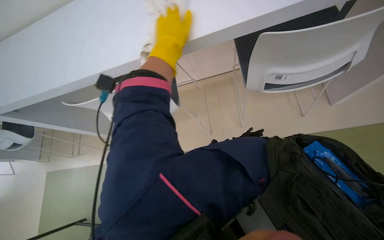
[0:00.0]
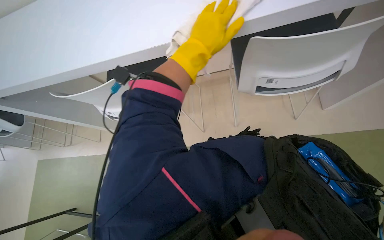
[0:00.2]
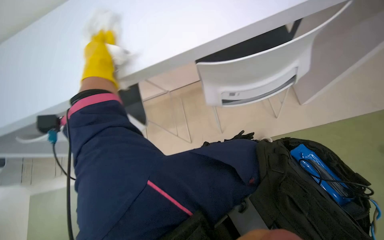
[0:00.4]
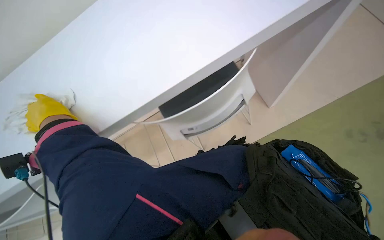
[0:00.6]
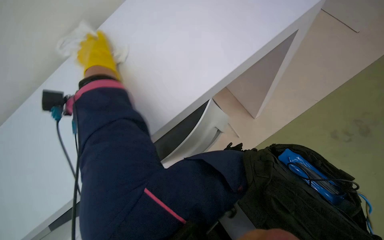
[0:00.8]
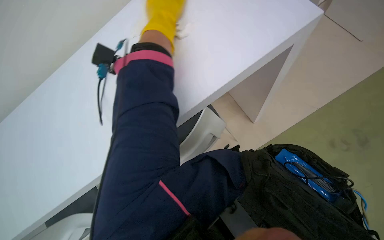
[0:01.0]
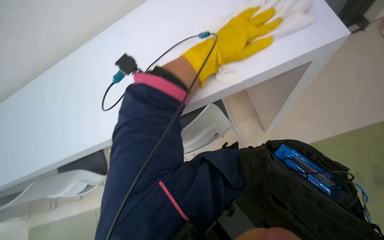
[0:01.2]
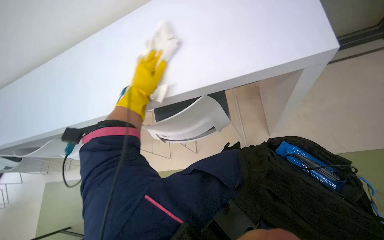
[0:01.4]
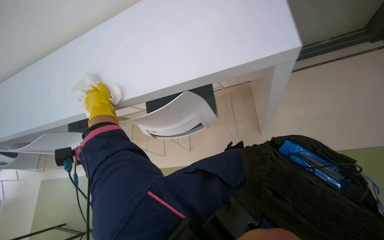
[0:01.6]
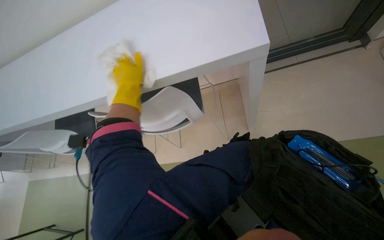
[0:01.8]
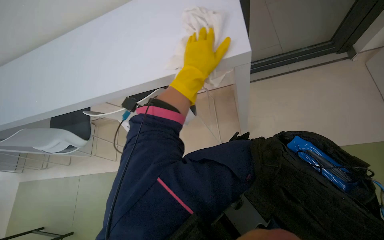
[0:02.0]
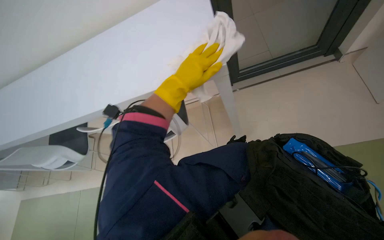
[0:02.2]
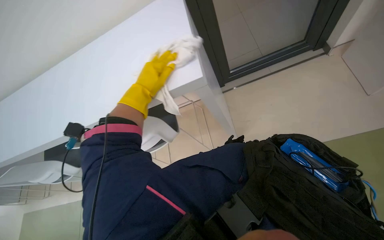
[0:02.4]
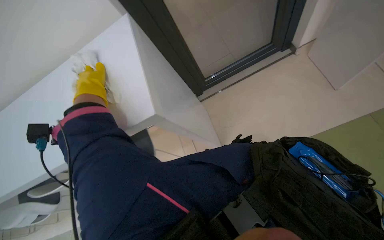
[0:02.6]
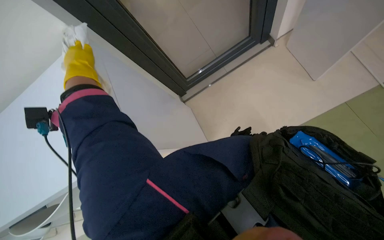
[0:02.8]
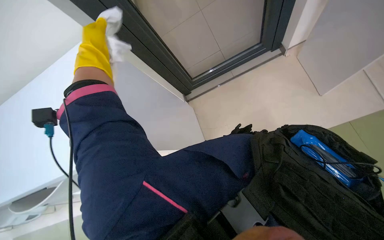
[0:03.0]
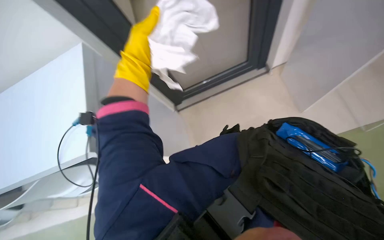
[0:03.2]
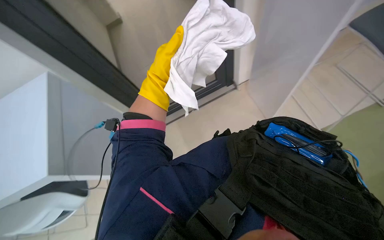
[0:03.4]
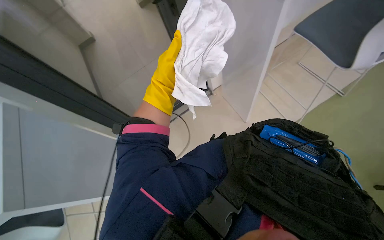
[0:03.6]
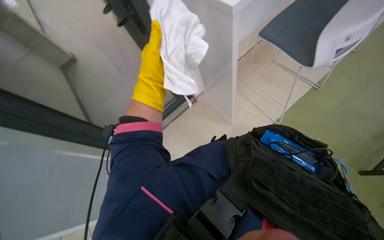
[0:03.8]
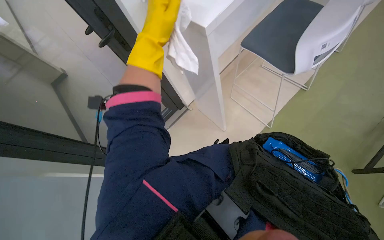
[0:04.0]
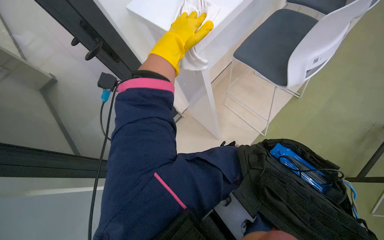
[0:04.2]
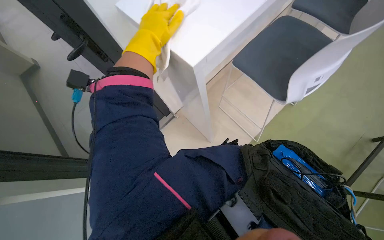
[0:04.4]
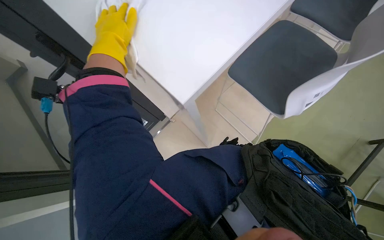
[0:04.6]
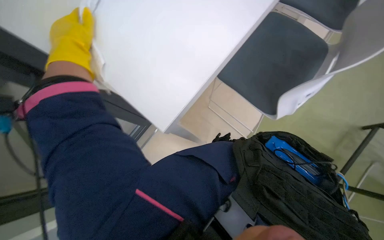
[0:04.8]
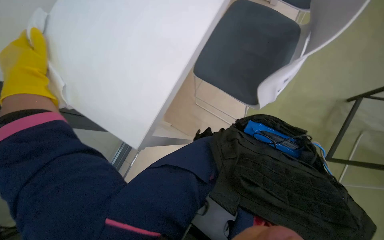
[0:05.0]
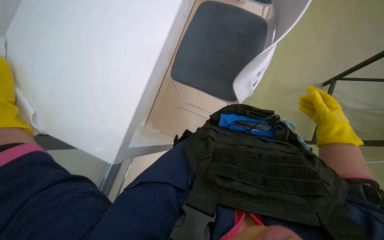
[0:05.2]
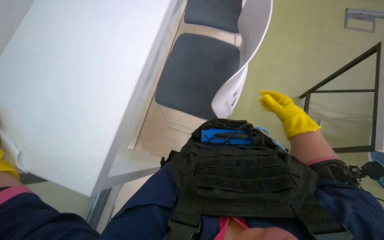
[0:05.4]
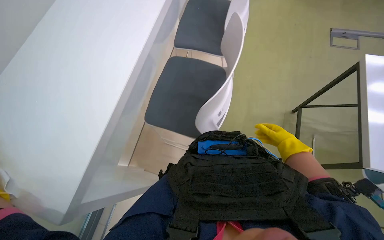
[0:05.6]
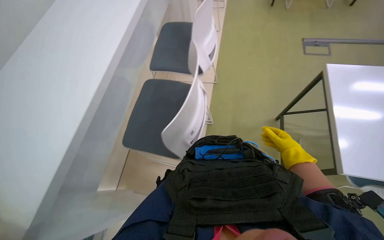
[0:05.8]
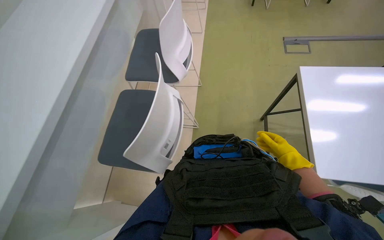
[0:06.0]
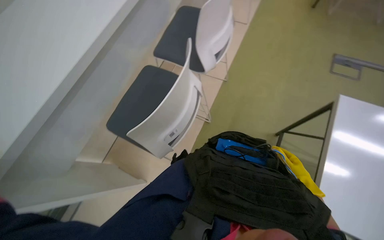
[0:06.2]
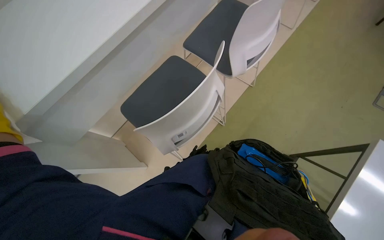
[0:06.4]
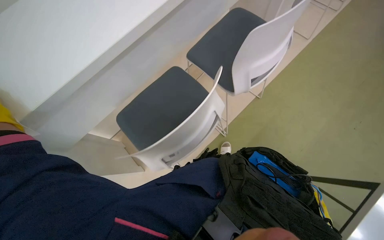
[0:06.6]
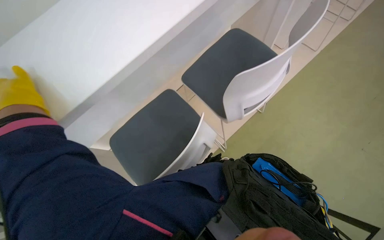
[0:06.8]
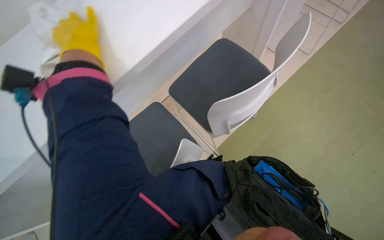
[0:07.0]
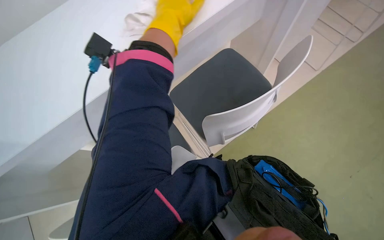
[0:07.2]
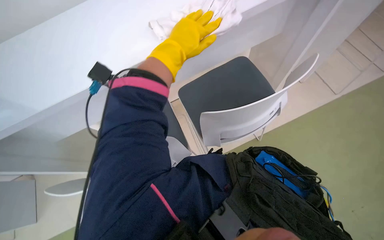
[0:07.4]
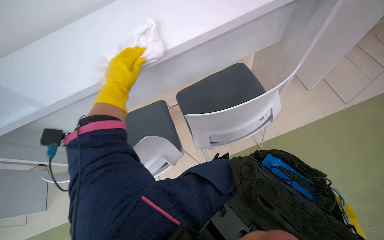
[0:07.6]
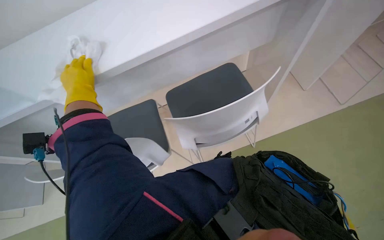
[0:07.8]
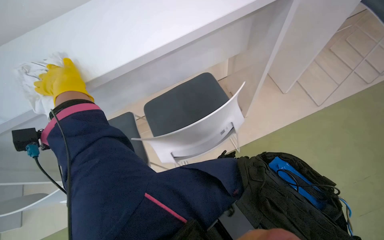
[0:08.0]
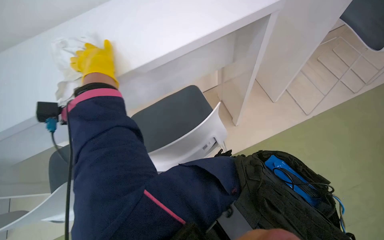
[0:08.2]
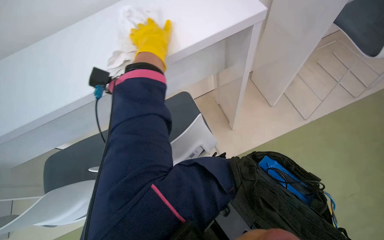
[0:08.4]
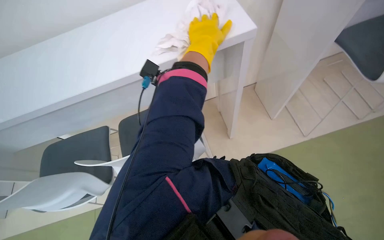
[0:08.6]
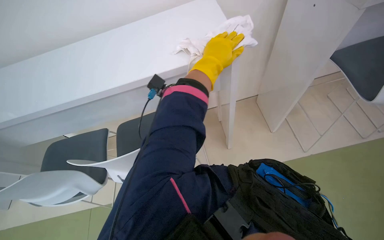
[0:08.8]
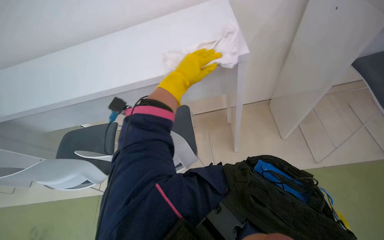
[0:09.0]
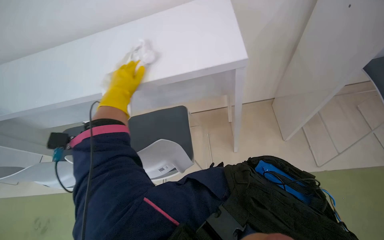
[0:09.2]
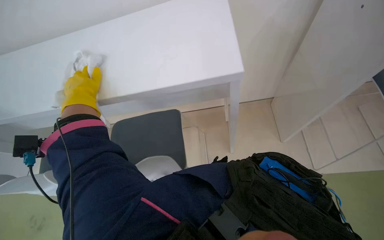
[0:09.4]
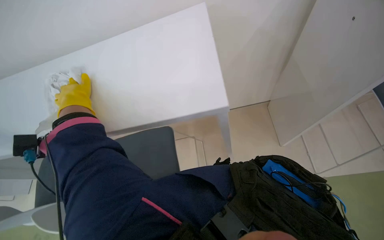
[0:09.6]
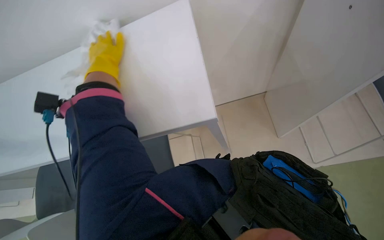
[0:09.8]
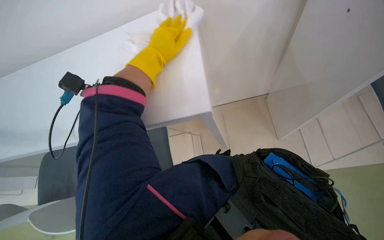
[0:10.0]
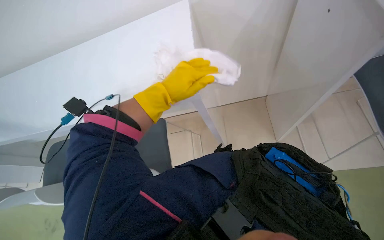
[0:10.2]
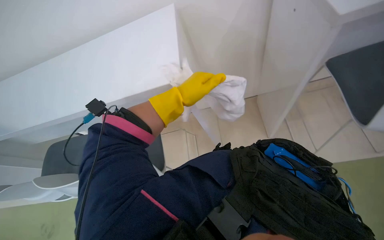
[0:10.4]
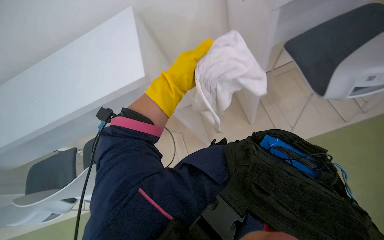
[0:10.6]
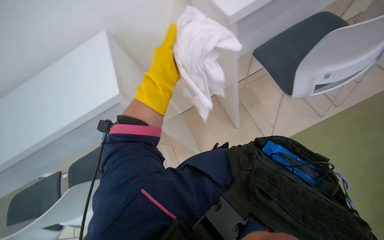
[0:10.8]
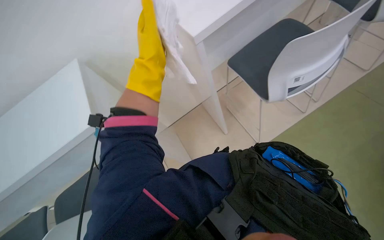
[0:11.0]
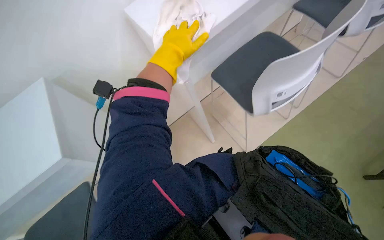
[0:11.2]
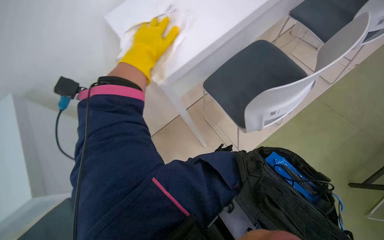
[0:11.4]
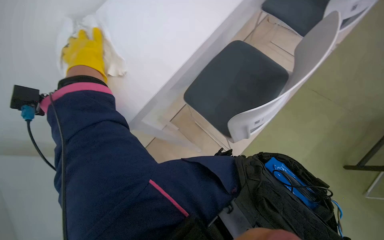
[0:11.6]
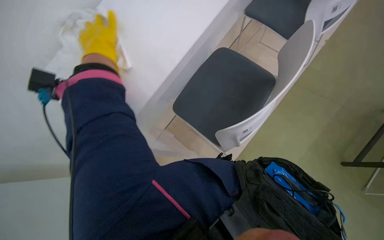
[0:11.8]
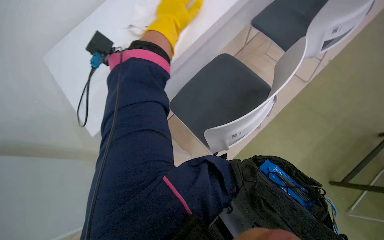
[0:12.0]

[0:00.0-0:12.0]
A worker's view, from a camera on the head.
Job: wiping surfaces.
The whole recording: Wiping office desks. The worker wipes down multiple office desks with a cloth.
0:03.0 to 0:04.4: The left hand shifts approximately 10 cm to the right.
0:04.4 to 0:06.0: The head turns to the right by about 50 degrees. The view tips upward by about 20 degrees.
0:06.0 to 0:07.6: The wearer looks roughly 30 degrees further to the left.
0:07.6 to 0:09.0: The left hand goes approximately 20 cm to the right.
0:09.0 to 0:10.4: The left hand heads down the picture, covering about 10 cm, and moves some 35 cm to the left and comes back.
0:10.4 to 0:12.0: The left hand is displaced up the picture and nearer to the camera by approximately 20 cm, and reaches about 30 cm to the left, then returns.

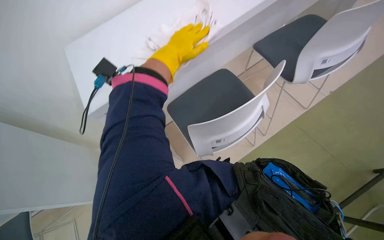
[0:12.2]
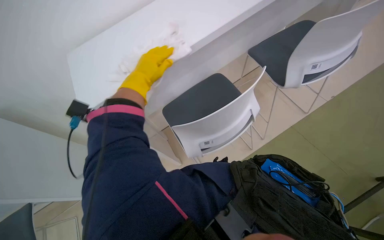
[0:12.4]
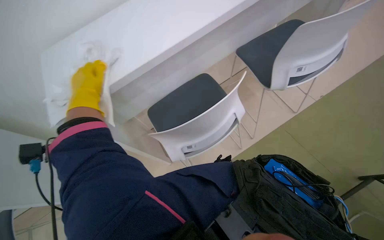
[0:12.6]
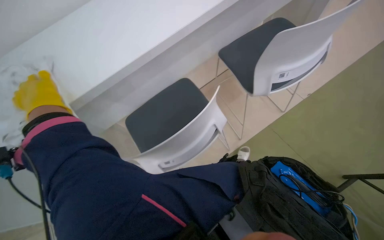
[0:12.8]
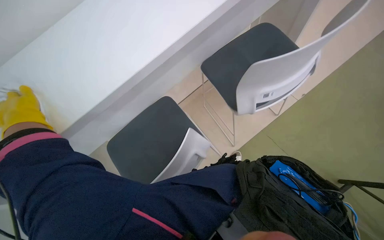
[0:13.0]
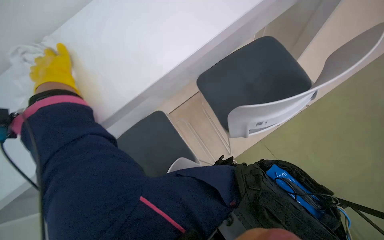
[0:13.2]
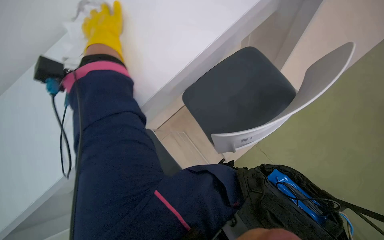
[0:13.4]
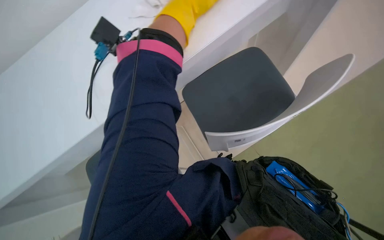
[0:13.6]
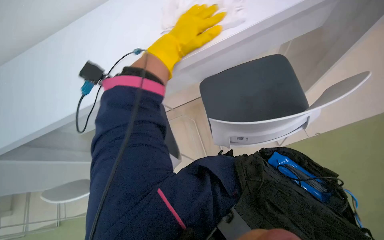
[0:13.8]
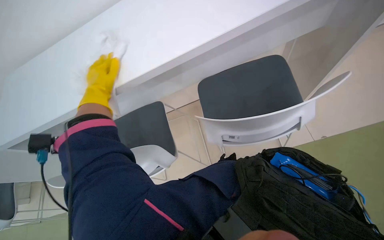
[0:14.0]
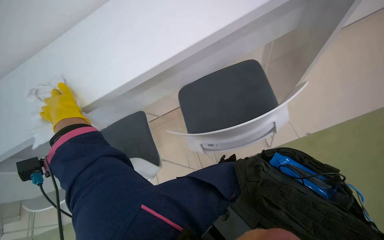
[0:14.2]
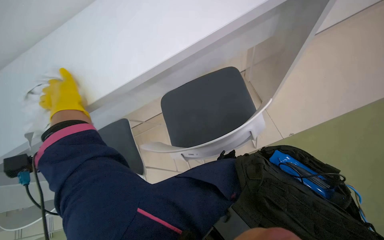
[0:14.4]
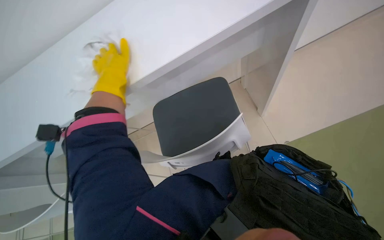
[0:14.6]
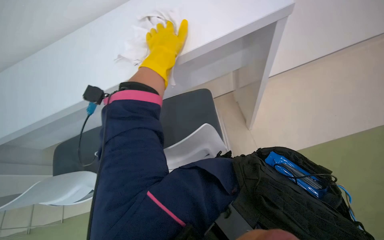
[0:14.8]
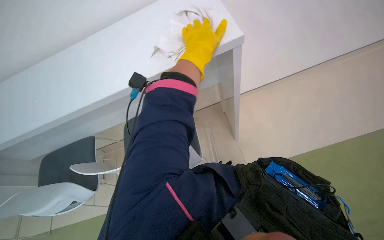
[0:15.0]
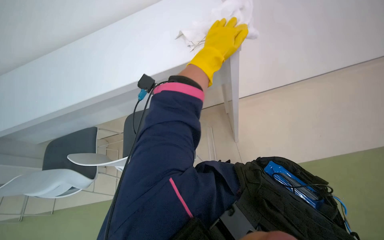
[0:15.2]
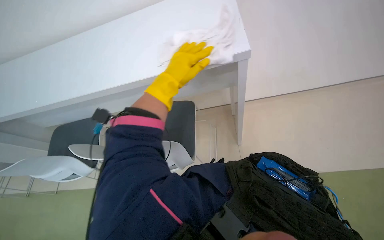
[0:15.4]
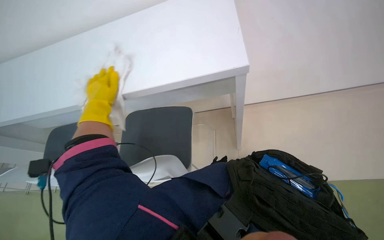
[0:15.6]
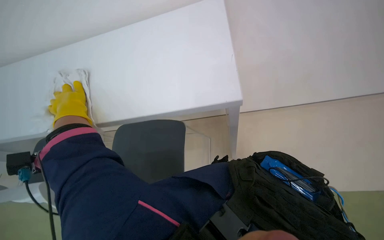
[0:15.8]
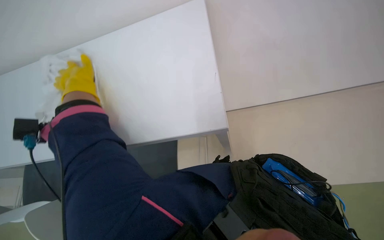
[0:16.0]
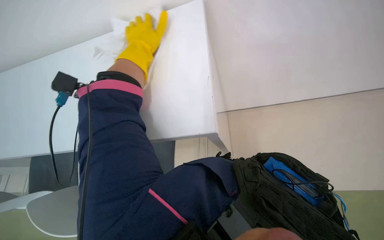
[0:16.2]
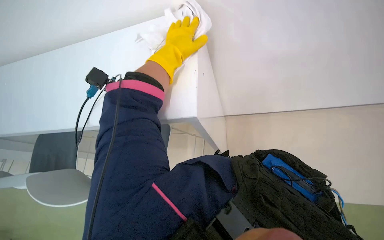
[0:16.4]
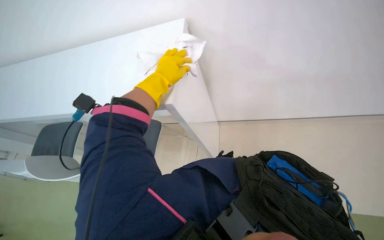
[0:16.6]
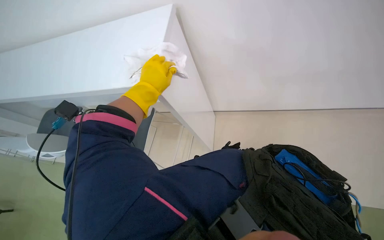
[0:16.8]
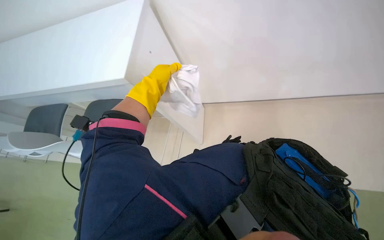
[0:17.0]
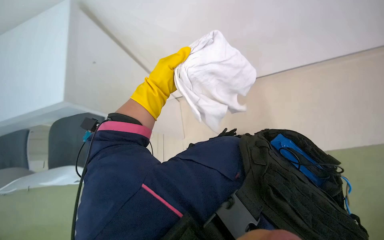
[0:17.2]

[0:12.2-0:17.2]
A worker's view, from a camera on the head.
Job: wiping surfaces.
The whole recording: Wiping office desks. The worker wipes down multiple office desks with a cloth.
0:12.2 to 0:13.8: The left hand moves roughly 30 cm to the left and comes back.
0:13.8 to 0:15.6: The left hand moves left and right over some 40 cm, changing direction 2 times.
0:15.6 to 0:17.2: The wearer looks about 15 degrees further downward. The left hand moves left and right over roughly 35 cm, changing direction 2 times.

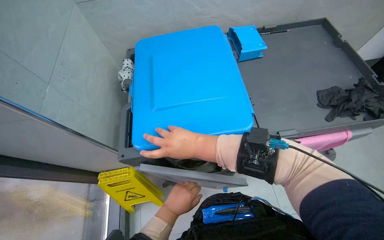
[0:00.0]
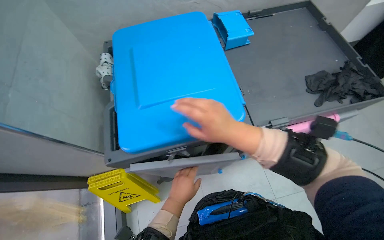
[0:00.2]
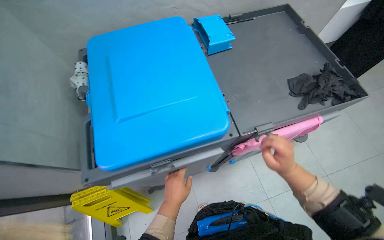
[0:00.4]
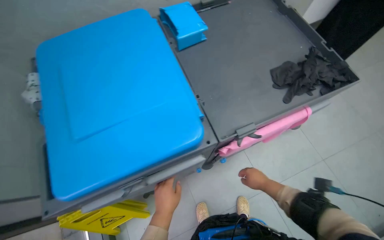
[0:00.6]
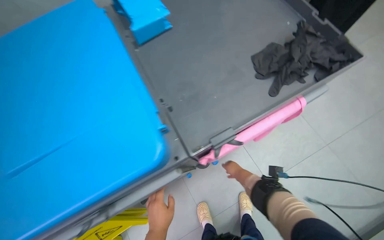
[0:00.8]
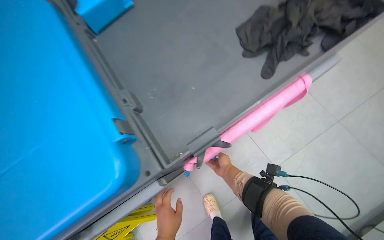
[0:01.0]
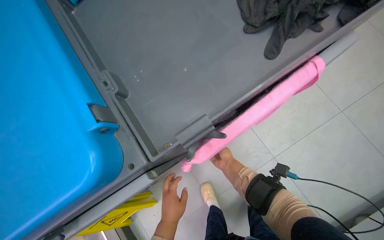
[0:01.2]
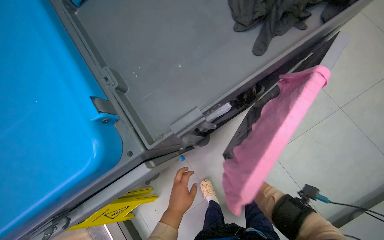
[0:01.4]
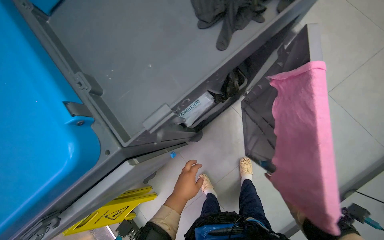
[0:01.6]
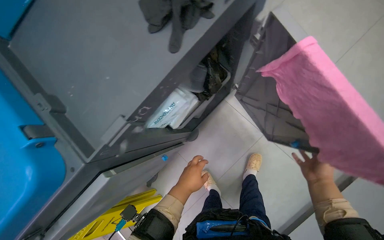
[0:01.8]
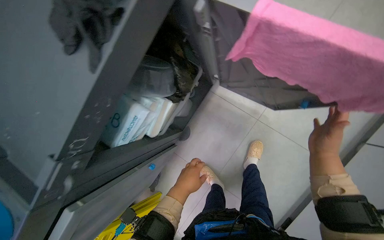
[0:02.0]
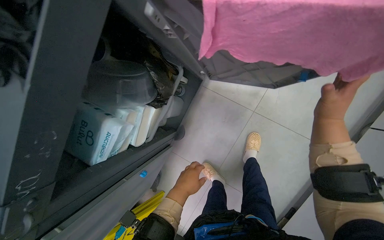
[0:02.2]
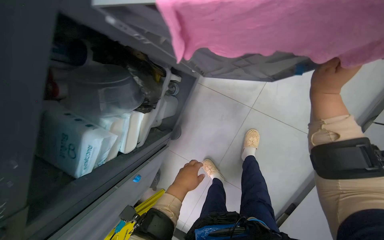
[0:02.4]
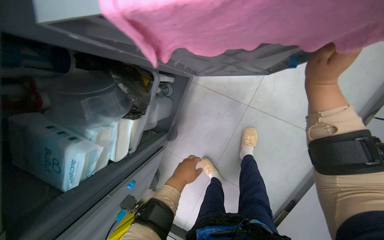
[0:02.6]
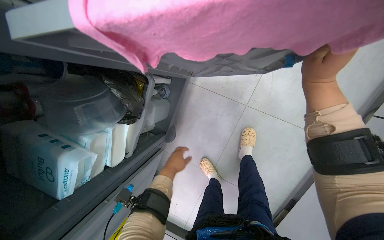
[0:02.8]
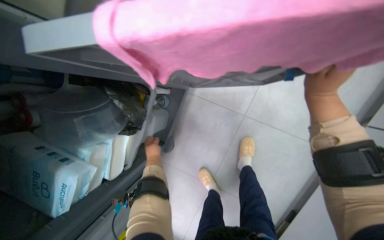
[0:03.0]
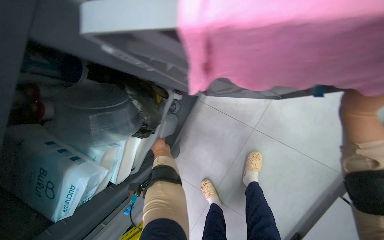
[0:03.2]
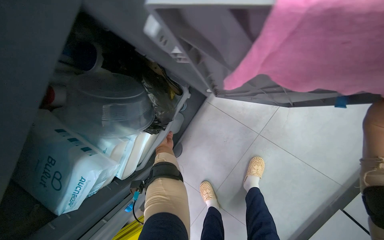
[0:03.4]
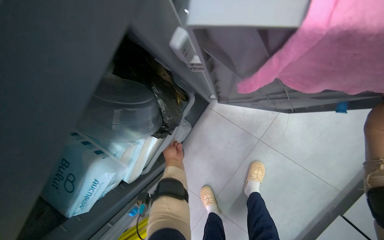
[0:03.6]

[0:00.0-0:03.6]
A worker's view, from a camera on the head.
Job: preparing cleaning supplies.
The whole recording: Adding cleaning solution to bucket. The worker takes a bottle of cleaning solution from the cart, opens it, and pours the liquid into a bucket on the cleaning cart.
0:00.0 to 0:01.8: The head travels roughly 50 cm. The wearer looks roughly 20 degrees further downward. Everything in view rotates about 35 degrees counterclockwise.
